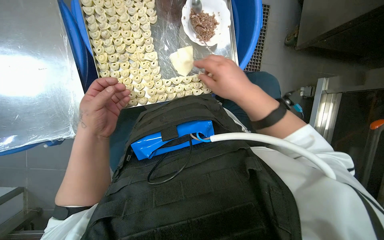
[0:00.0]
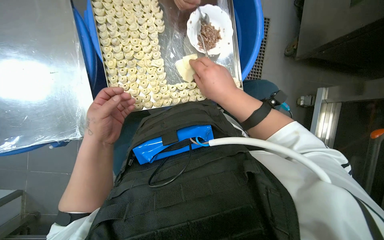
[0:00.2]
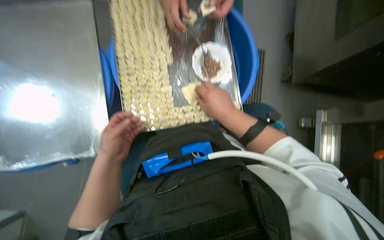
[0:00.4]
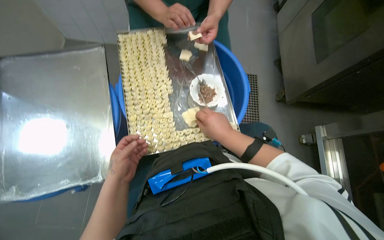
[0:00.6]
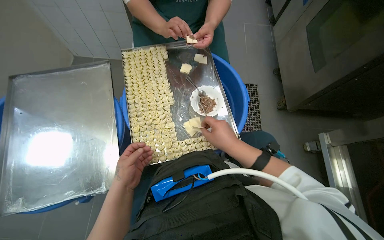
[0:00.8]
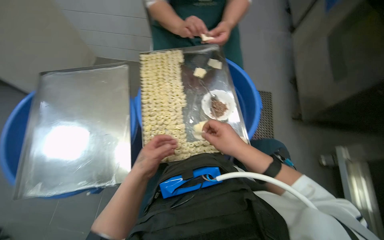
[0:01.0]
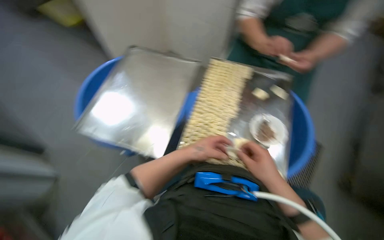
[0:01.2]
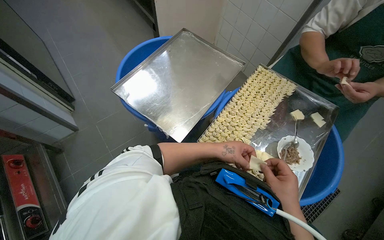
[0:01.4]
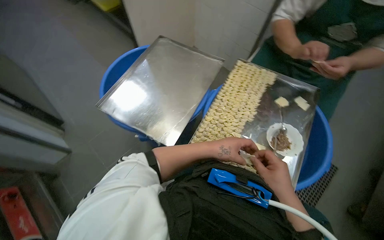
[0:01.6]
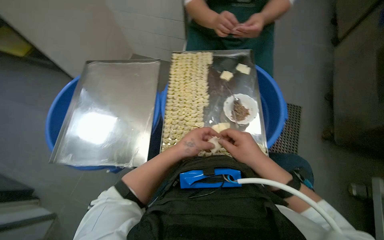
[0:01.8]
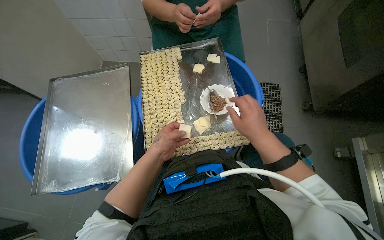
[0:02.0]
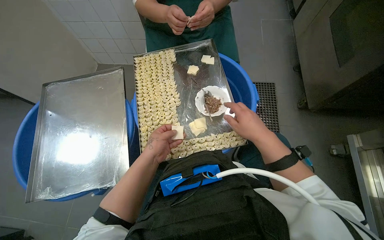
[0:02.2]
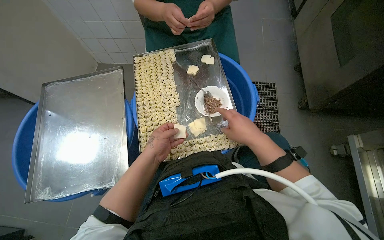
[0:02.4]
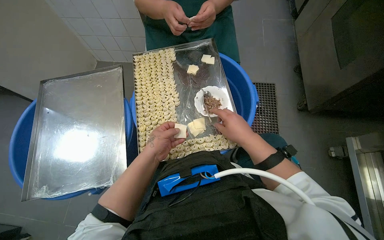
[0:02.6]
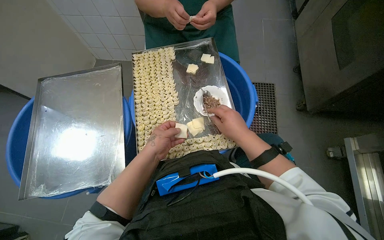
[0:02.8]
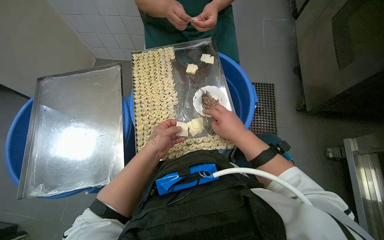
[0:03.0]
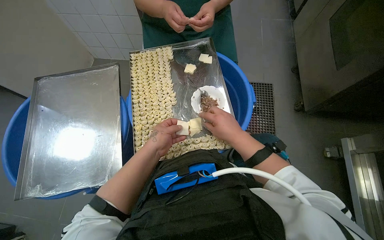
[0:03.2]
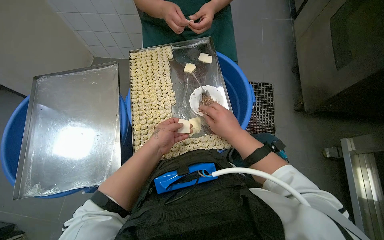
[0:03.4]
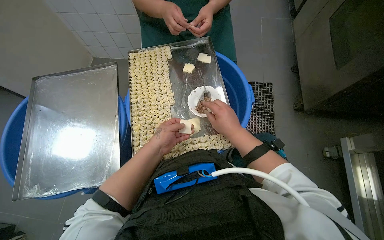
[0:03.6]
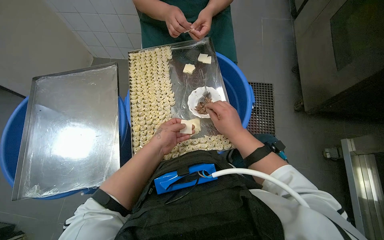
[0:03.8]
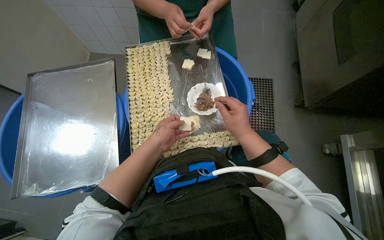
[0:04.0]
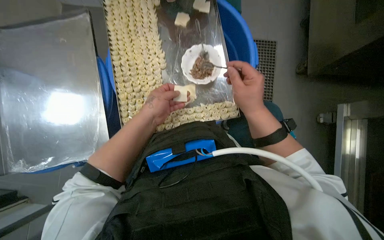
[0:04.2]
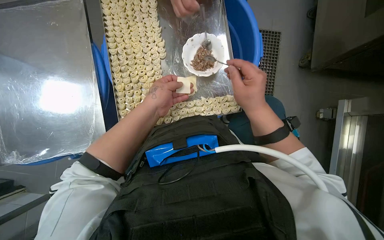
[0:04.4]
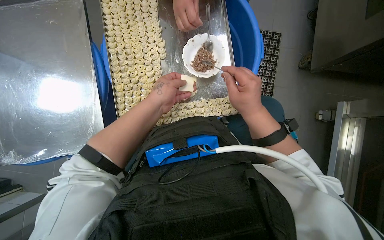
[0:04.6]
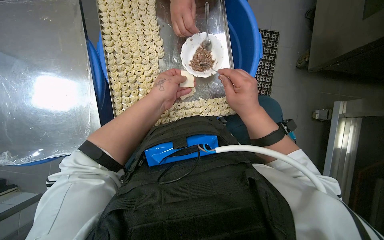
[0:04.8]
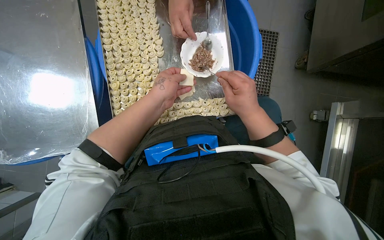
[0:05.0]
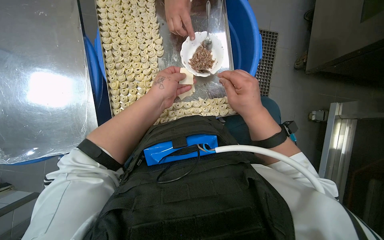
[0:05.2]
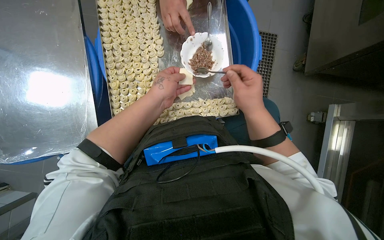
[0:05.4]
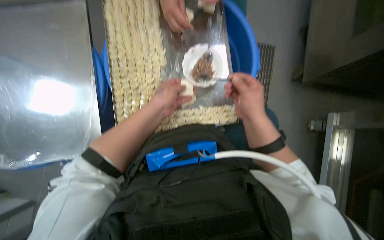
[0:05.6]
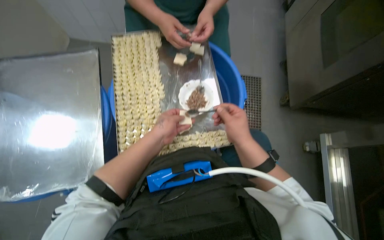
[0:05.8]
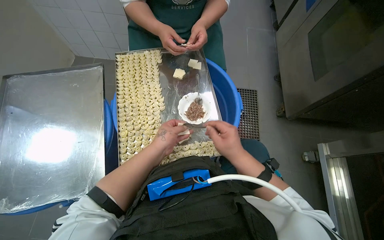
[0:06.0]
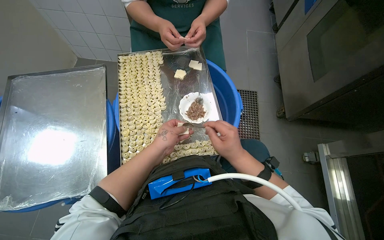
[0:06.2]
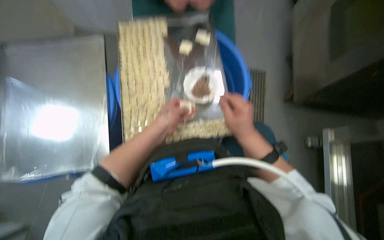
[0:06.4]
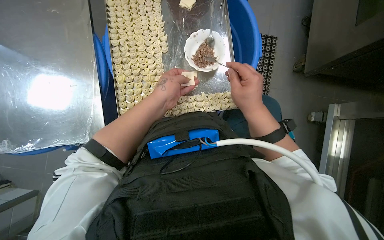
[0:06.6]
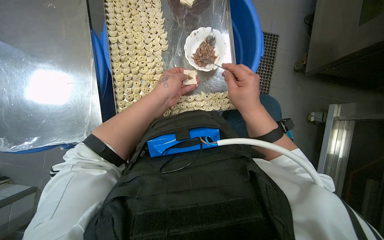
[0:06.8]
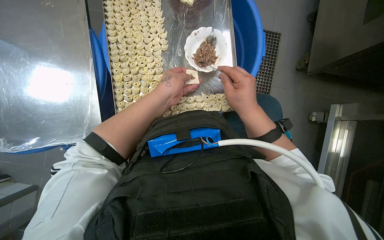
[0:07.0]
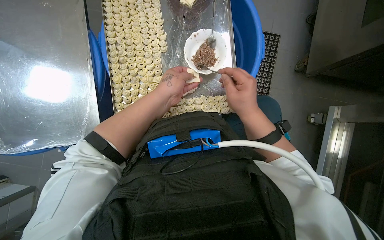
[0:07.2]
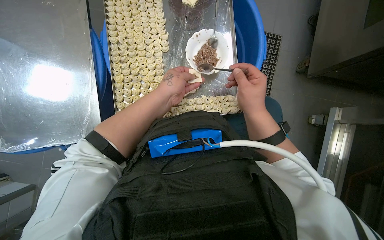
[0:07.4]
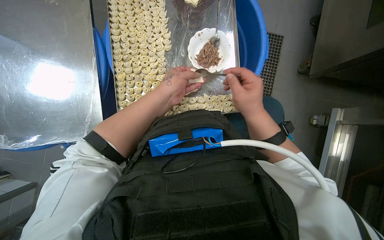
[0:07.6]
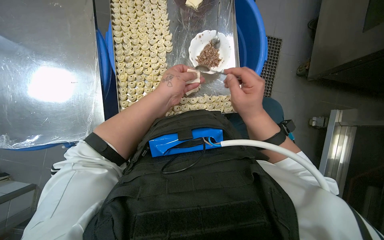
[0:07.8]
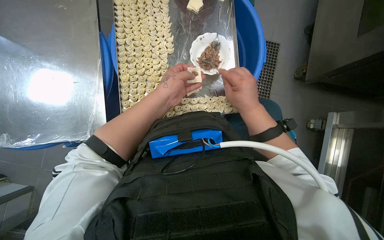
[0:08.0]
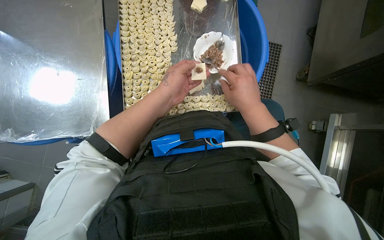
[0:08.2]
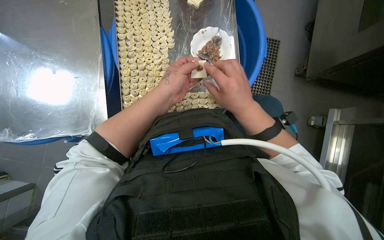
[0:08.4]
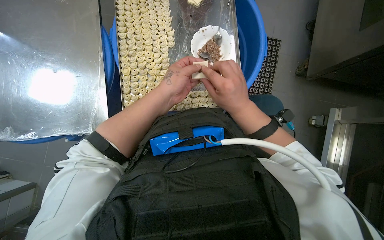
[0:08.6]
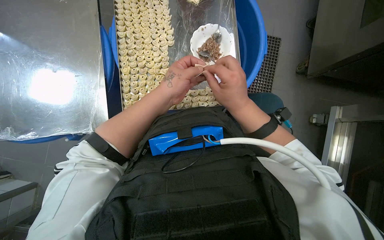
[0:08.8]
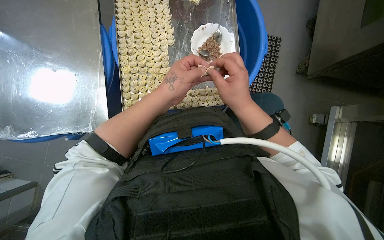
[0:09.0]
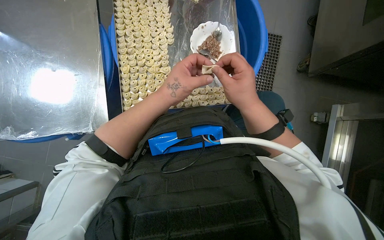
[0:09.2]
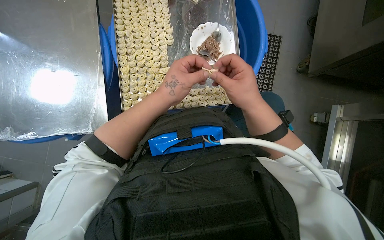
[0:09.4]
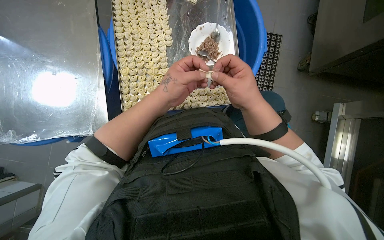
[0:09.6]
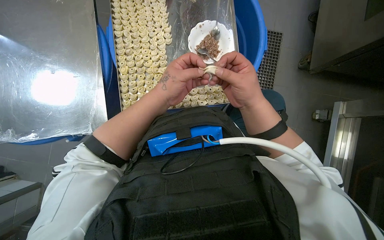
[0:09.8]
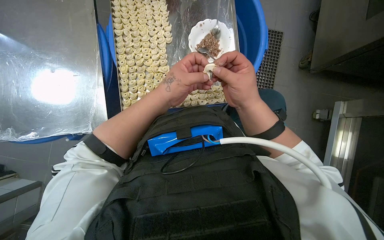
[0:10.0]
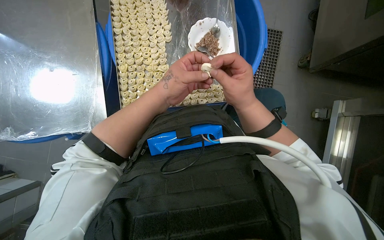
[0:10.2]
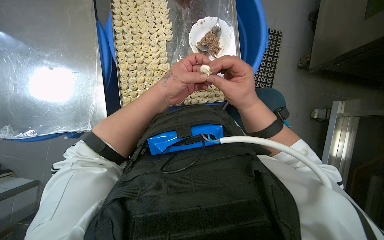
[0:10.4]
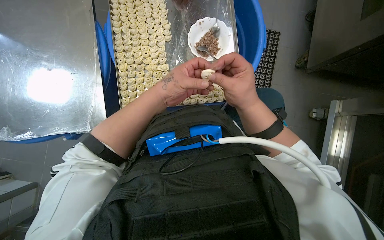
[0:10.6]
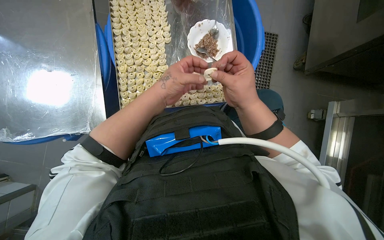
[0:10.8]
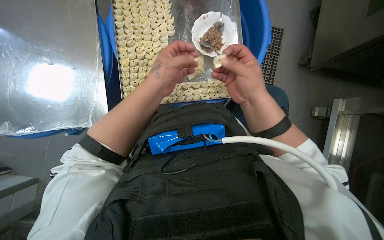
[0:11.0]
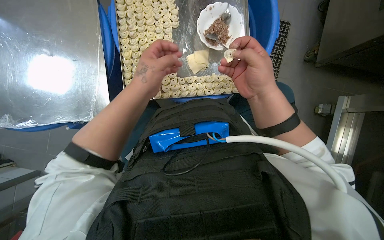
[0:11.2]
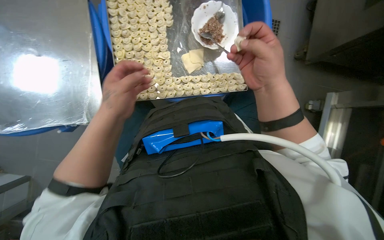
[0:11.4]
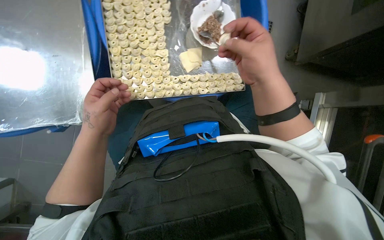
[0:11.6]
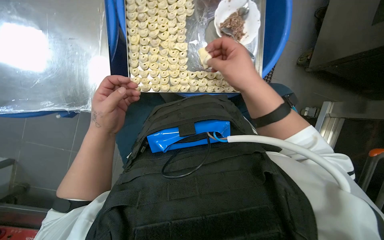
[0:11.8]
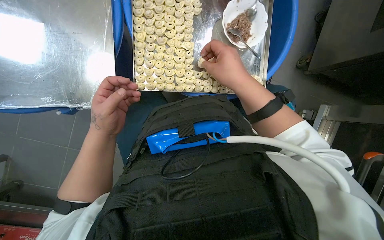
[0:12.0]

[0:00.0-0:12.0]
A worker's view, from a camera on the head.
Job: preparing food.
The whole recording: Filling dough pieces with meat. The worker continues to fill dough pieces with meat and shape them before placing them on a tray.
0:00.0 to 0:01.6: The wearer looks approximately 40 degrees further to the left. The view tilts approximately 25 degrees upward.
0:01.6 to 0:03.0: The head rotates about 40 degrees to the right.
0:03.0 to 0:04.4: The view tips downward by about 20 degrees.
0:04.4 to 0:06.0: The camera pitches upward, by some 20 degrees.
0:06.0 to 0:07.6: The view tilts about 20 degrees downward.
0:07.6 to 0:10.4: The hands make small movements and keep their place.
0:10.4 to 0:12.0: The left hand is displaced to the left and down the picture by some 20 cm.

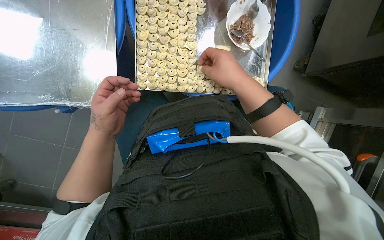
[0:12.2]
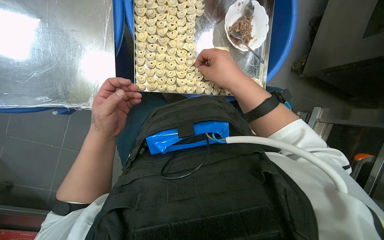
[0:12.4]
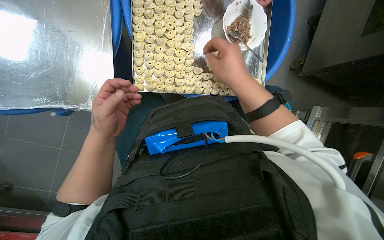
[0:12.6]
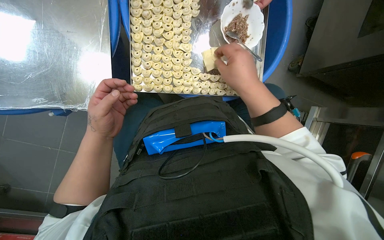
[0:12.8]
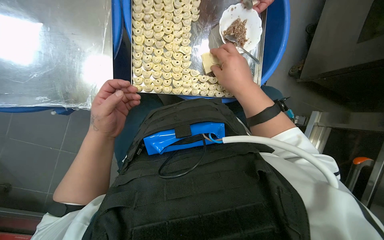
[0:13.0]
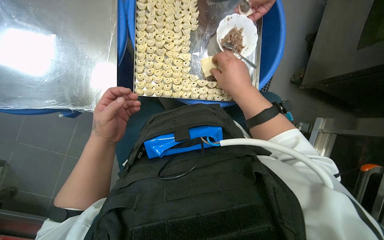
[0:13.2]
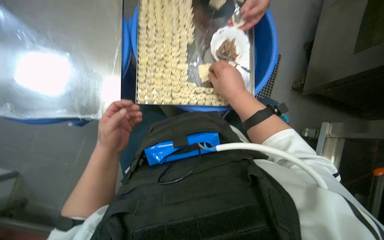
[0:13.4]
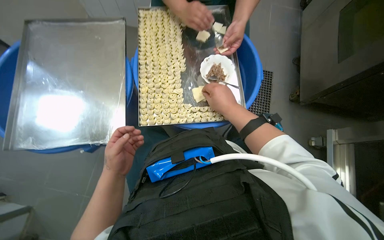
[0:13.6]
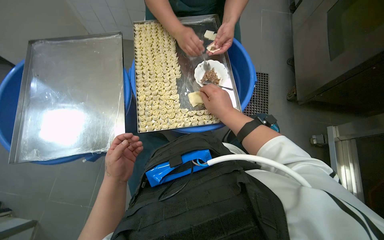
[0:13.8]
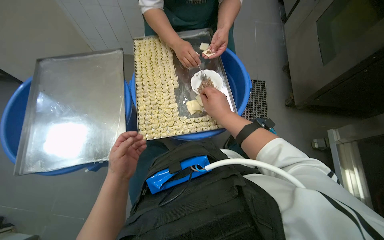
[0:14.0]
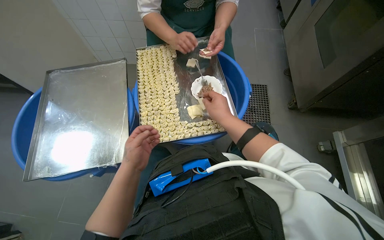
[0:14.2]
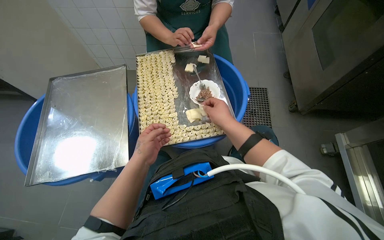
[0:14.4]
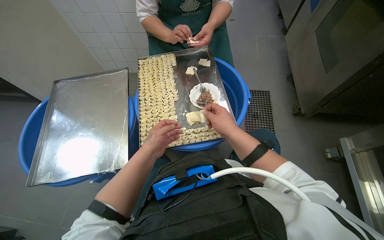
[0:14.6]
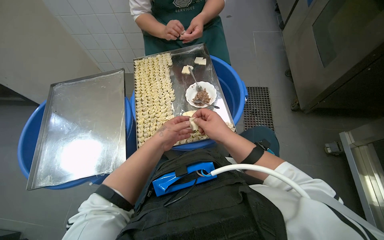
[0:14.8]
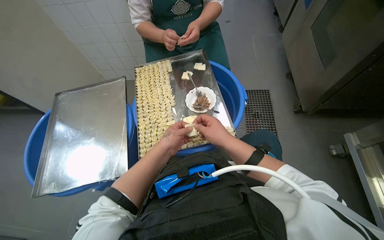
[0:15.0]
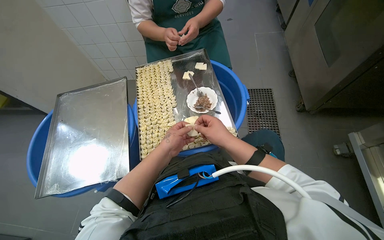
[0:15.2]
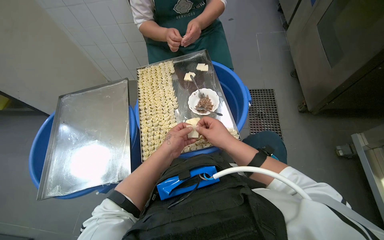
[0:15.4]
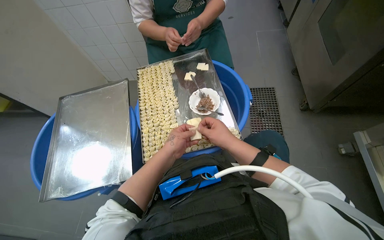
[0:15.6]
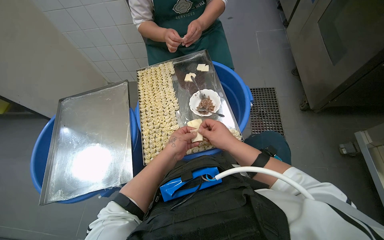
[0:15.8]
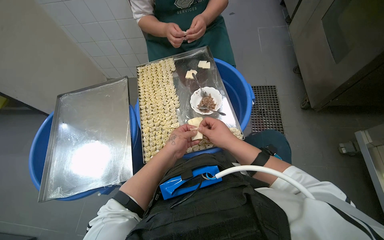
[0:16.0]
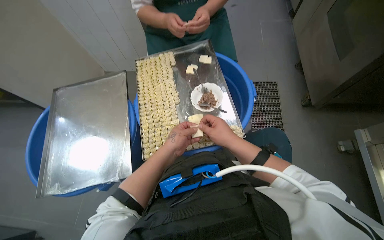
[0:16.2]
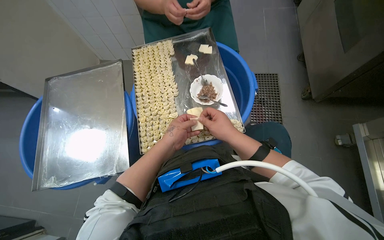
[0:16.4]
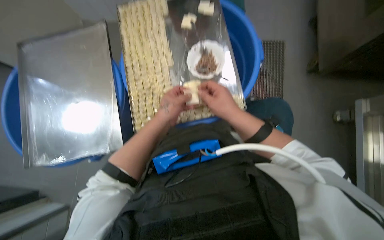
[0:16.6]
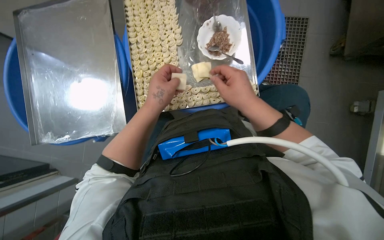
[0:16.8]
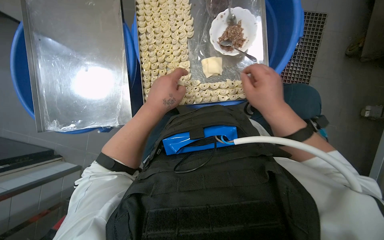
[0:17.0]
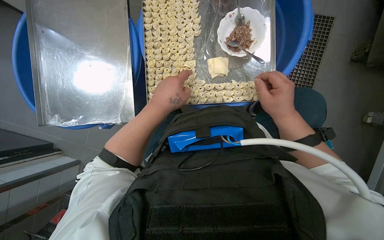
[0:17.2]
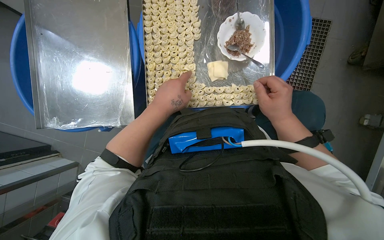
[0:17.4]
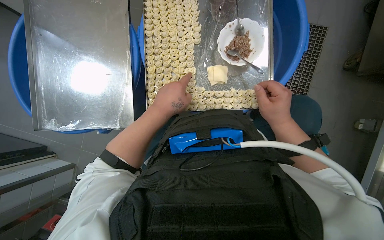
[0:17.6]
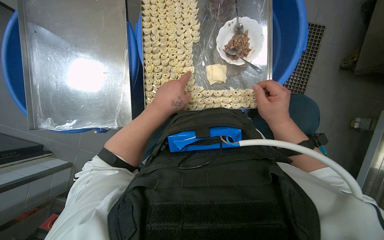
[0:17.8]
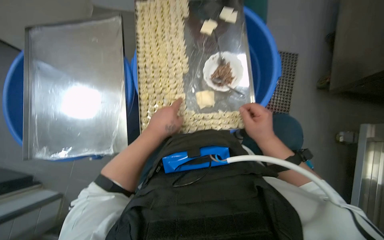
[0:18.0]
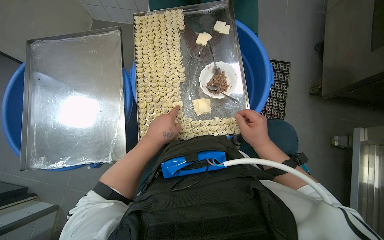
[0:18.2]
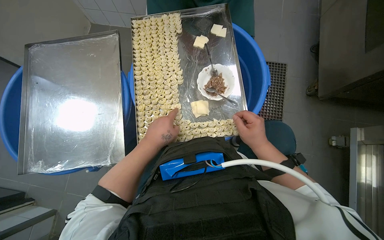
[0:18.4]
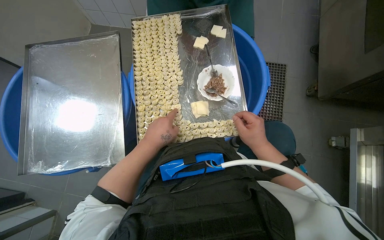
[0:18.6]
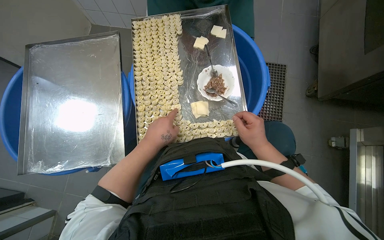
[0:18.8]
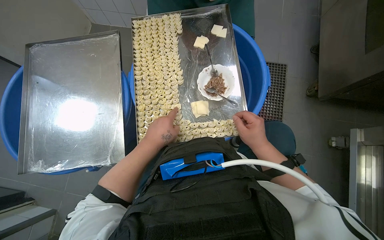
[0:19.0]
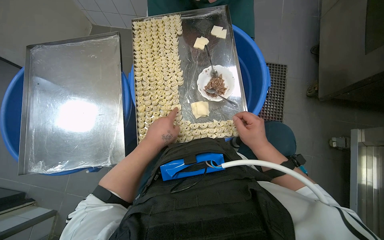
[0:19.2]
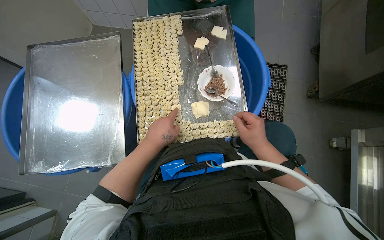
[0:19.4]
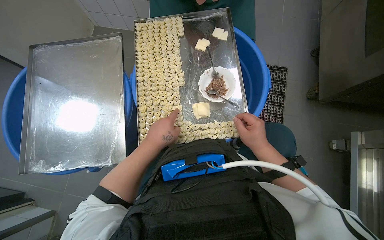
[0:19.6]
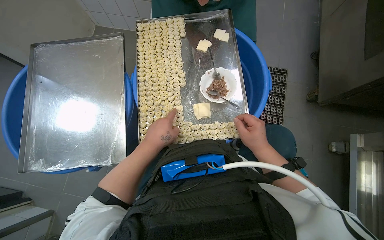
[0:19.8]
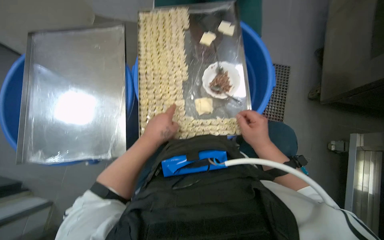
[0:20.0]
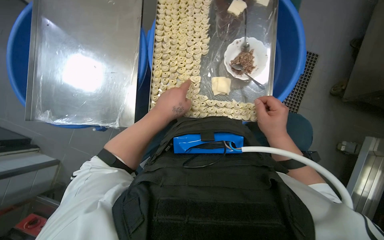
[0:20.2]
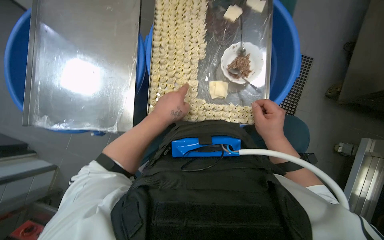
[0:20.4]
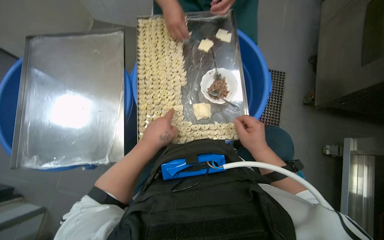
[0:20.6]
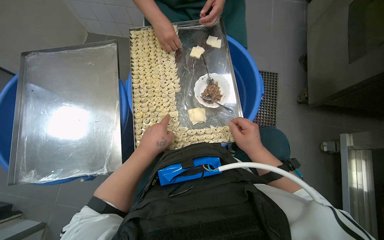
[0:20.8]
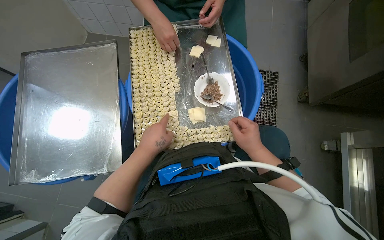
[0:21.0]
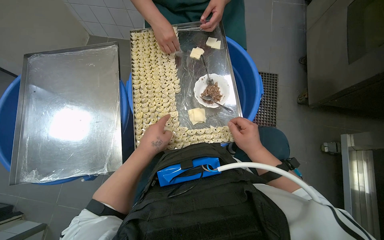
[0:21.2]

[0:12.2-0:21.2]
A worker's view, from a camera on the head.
Job: preparing food.
The whole recording: Filling dough pieces with meat. The worker continues to fill dough pieces with meat and shape them before placing them on a tray.
0:12.2 to 0:13.8: The camera pitches upward, by roughly 20 degrees.
0:13.8 to 0:15.2: The left hand moves up the picture and to the right, some 20 cm.
0:15.2 to 0:16.6: The camera pitches downward, by about 15 degrees.
0:16.6 to 0:18.2: The hands work in one place, with small movements.
0:18.2 to 0:19.8: The hands stay in one place.
0:19.8 to 0:21.2: The hands work in one place, with small movements.
